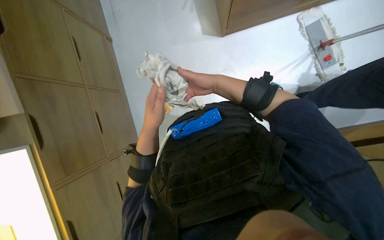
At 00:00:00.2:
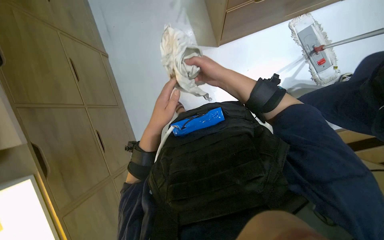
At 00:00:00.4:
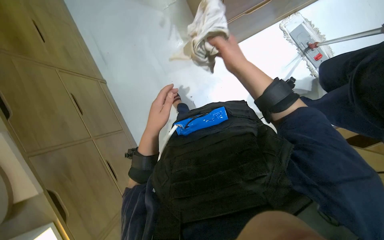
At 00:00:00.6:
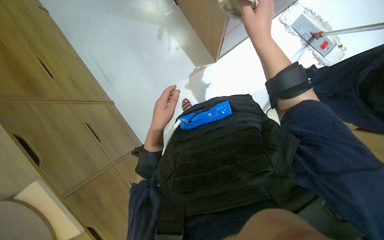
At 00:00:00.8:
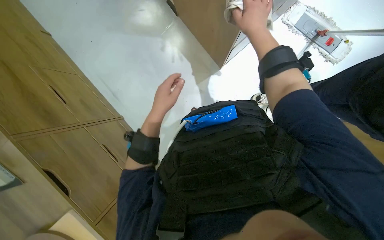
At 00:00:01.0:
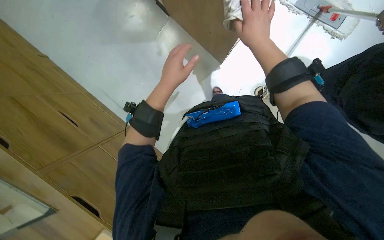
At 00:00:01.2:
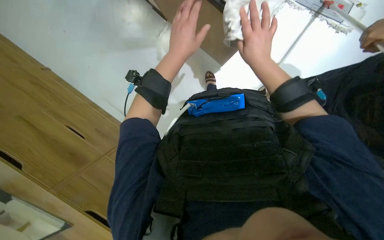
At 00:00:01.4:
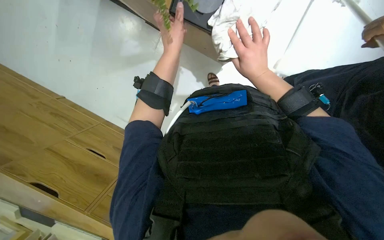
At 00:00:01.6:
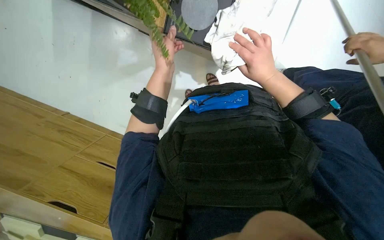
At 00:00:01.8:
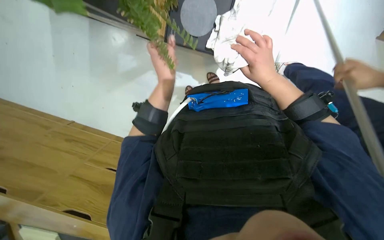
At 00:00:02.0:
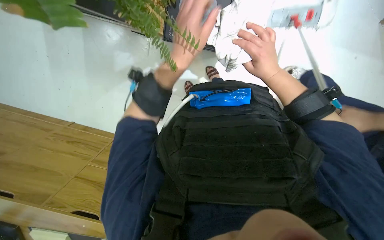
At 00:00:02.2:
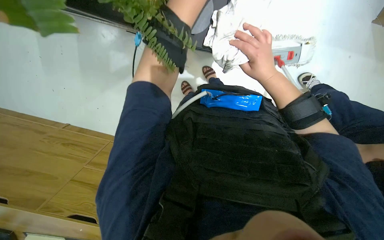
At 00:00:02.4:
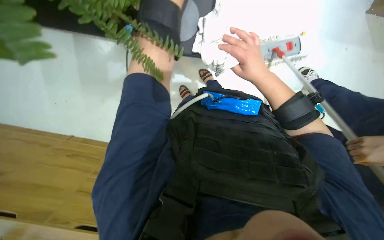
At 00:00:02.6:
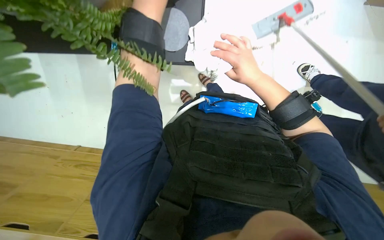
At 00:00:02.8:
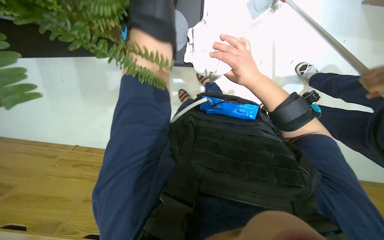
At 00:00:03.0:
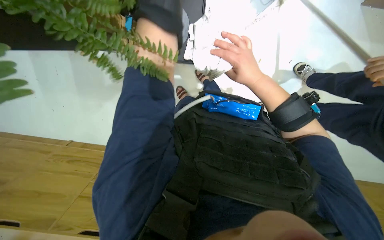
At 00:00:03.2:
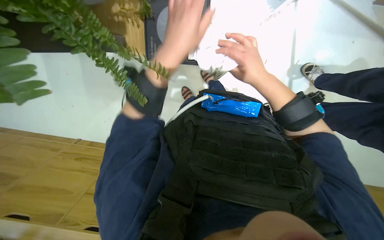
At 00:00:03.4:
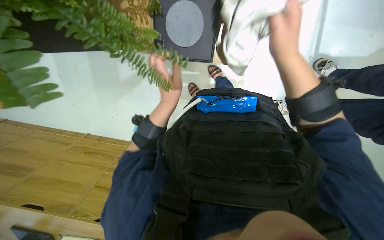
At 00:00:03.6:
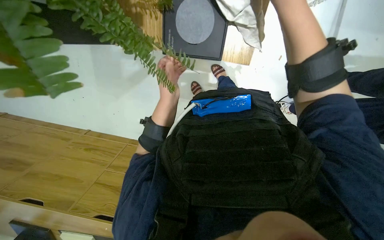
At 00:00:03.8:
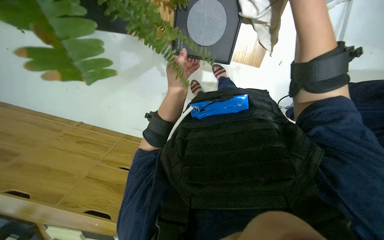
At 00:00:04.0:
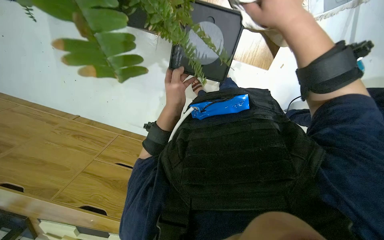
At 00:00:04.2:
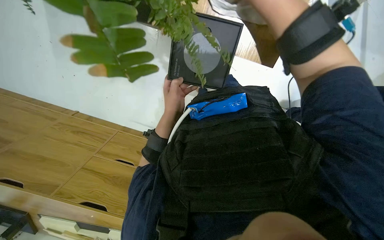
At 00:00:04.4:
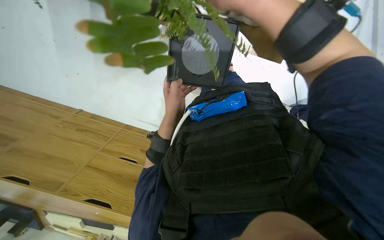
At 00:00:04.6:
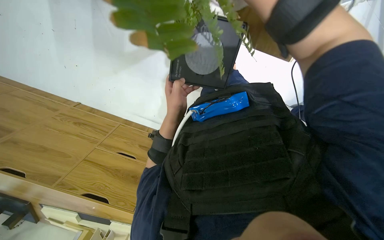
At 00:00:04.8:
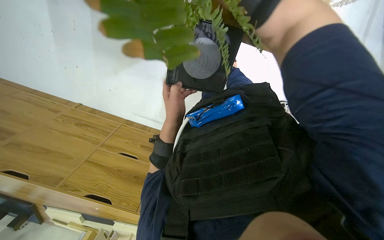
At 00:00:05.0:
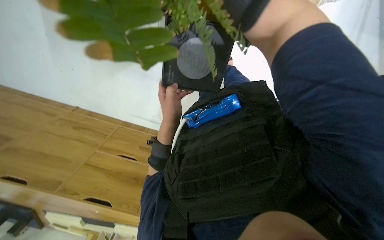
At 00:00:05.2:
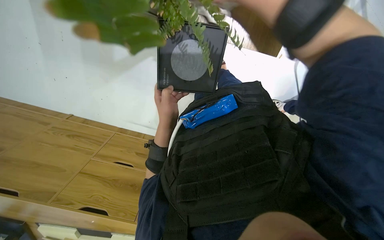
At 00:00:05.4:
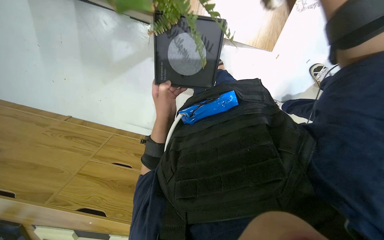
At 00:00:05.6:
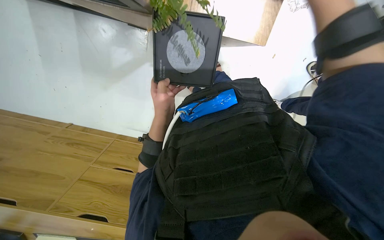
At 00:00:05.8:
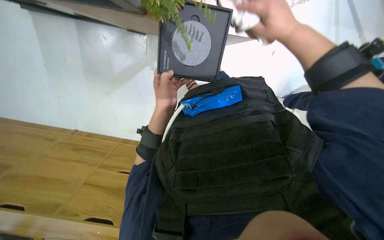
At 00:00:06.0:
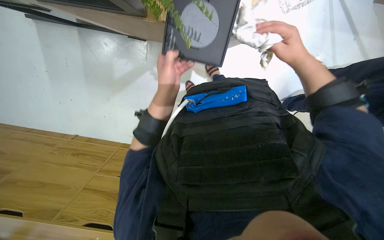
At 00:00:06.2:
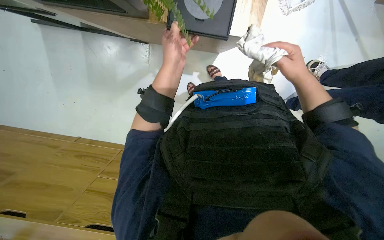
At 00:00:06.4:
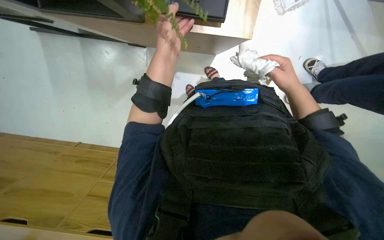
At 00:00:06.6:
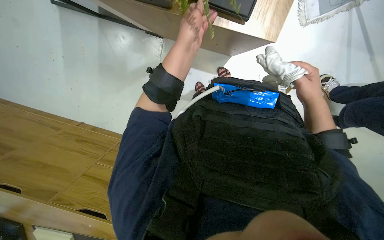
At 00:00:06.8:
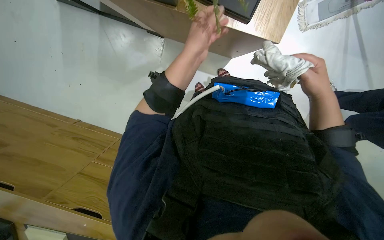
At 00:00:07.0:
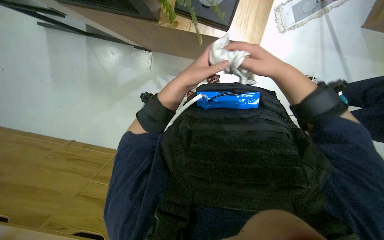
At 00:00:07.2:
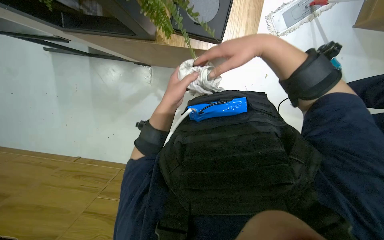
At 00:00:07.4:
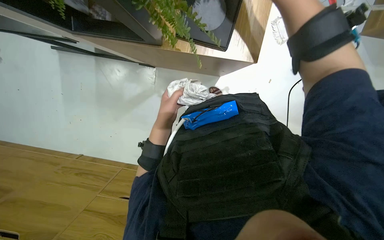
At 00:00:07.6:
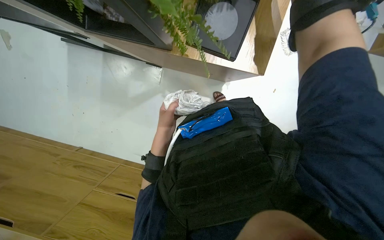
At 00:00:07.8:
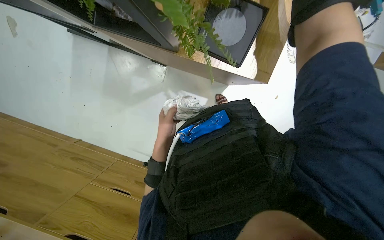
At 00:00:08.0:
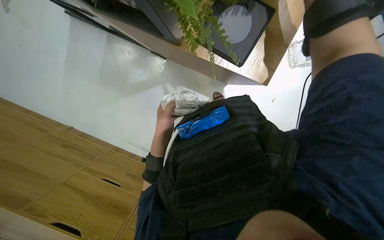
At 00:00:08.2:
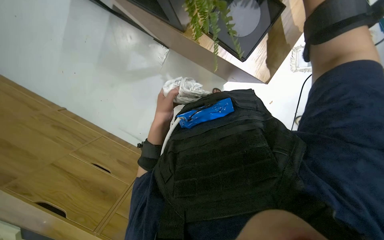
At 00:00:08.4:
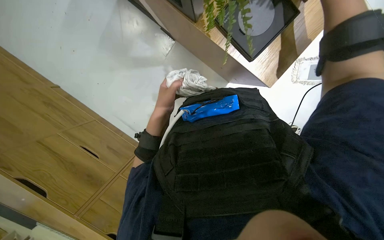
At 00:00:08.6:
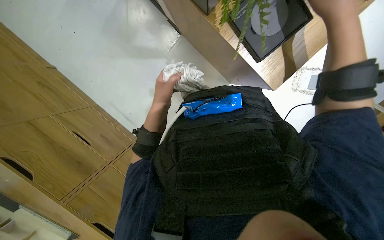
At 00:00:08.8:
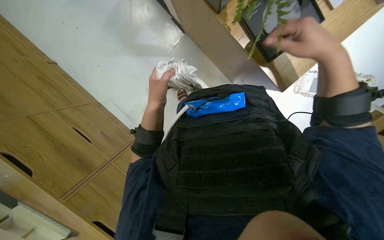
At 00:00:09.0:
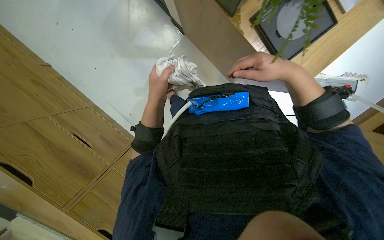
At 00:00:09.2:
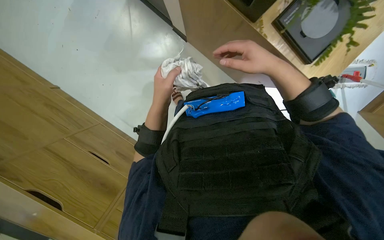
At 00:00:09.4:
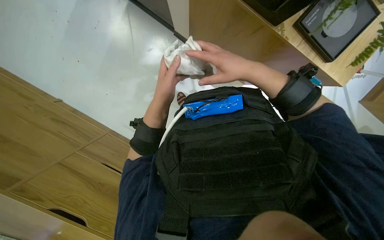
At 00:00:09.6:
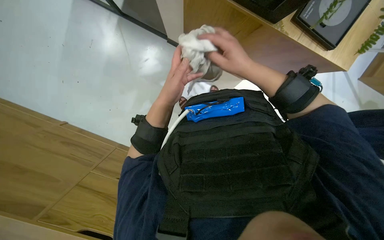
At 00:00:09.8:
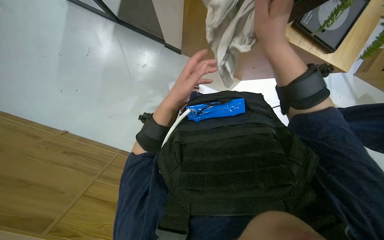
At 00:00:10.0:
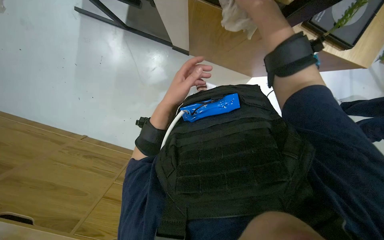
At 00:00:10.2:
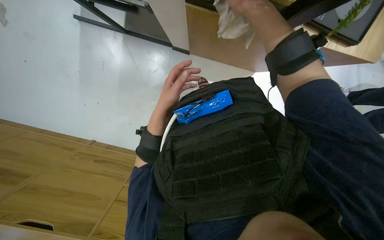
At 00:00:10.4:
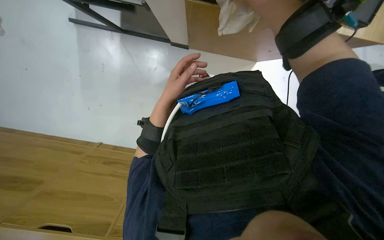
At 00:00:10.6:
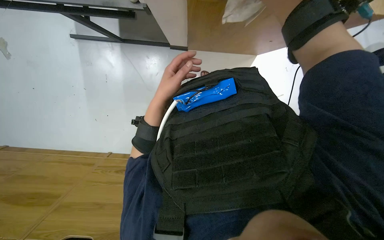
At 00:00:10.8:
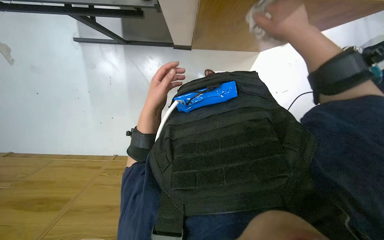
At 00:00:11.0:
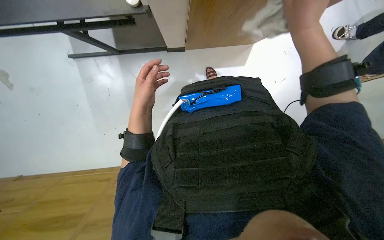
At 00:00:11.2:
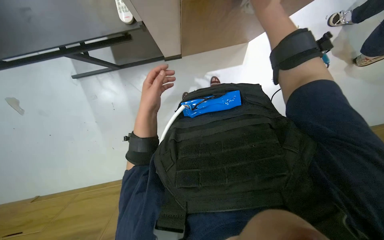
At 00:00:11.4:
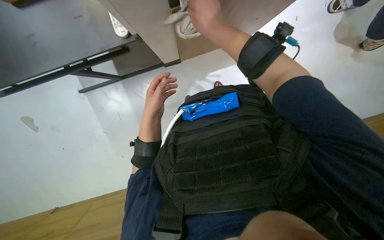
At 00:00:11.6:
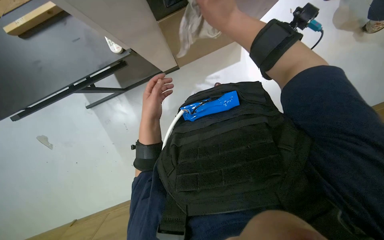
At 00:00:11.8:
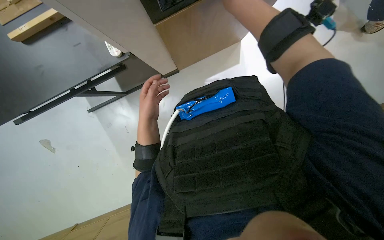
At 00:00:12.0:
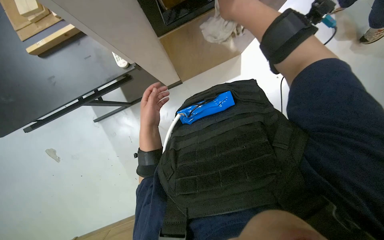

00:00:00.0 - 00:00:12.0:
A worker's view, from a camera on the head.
Job: organizing items.
The whole recording: Arranging potted plant display. The worker picks up and arranges a potted plant and its display stand.
00:00:00.0 - 00:00:01.6: The camera sweeps to the left, by about 15 degrees. The camera pitches upward, by approximately 20 degrees. The scene turns some 40 degrees counterclockwise in the picture.
00:00:04.4 - 00:00:06.0: The left hand heads up the picture, covering about 10 cm.
00:00:07.6 - 00:00:09.0: The scene turns roughly 30 degrees clockwise in the picture.
00:00:10.4 - 00:00:12.0: The left hand travels to the left by about 10 cm; the right hand travels to the left and back again, approximately 10 cm each way.

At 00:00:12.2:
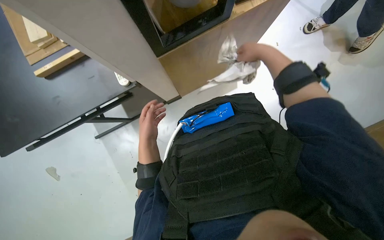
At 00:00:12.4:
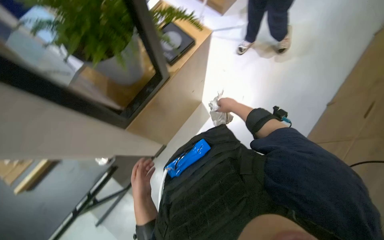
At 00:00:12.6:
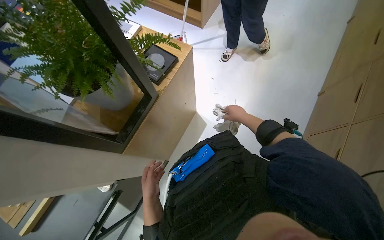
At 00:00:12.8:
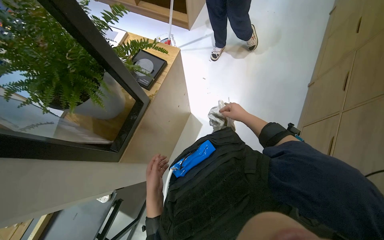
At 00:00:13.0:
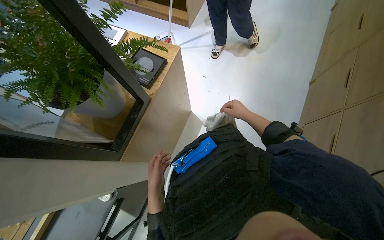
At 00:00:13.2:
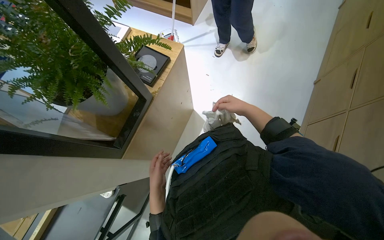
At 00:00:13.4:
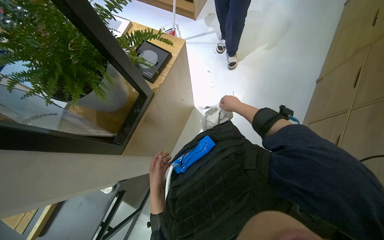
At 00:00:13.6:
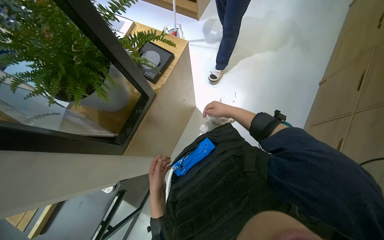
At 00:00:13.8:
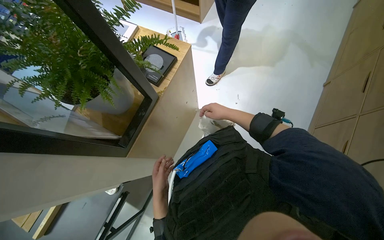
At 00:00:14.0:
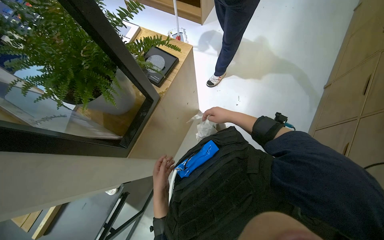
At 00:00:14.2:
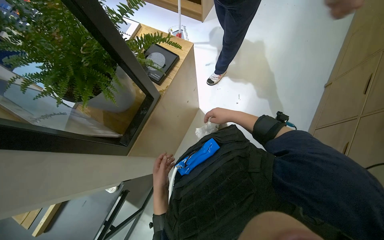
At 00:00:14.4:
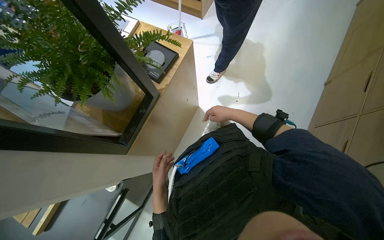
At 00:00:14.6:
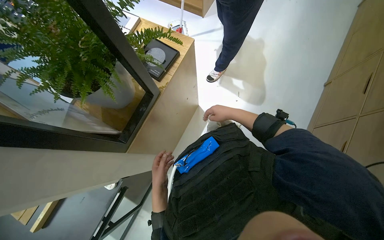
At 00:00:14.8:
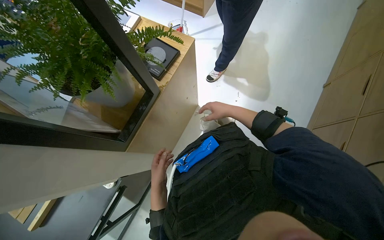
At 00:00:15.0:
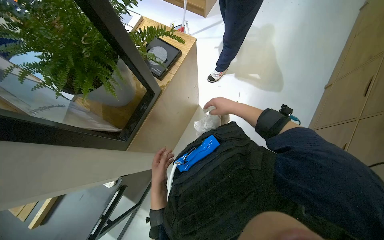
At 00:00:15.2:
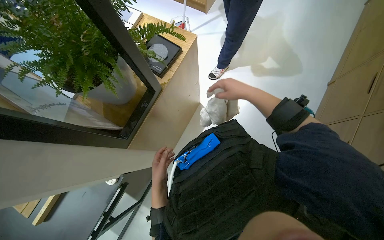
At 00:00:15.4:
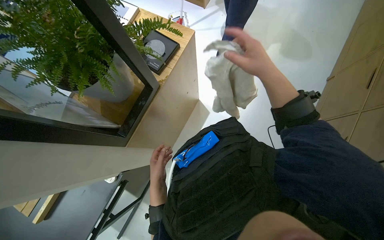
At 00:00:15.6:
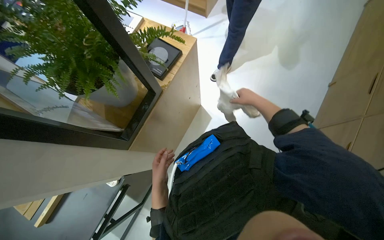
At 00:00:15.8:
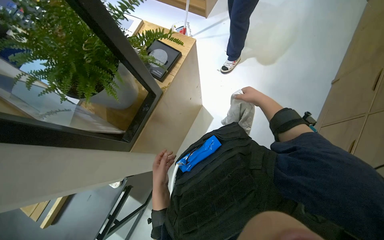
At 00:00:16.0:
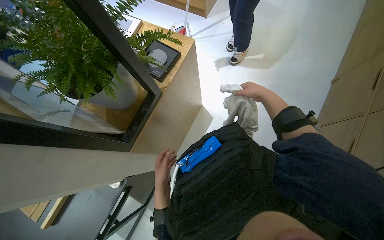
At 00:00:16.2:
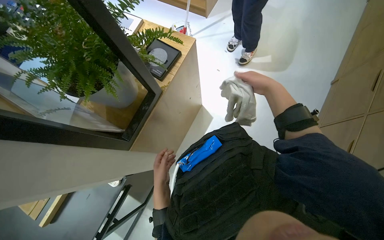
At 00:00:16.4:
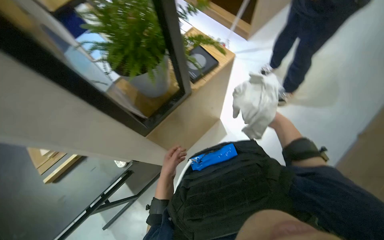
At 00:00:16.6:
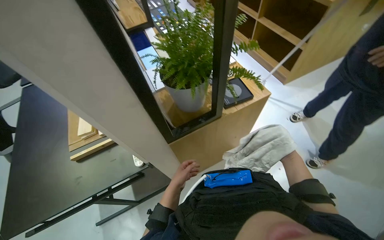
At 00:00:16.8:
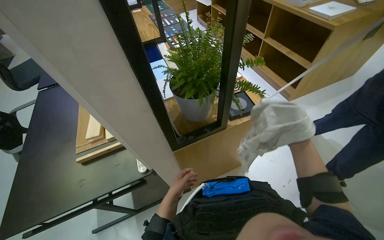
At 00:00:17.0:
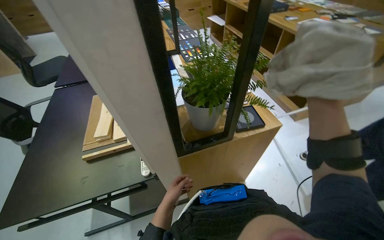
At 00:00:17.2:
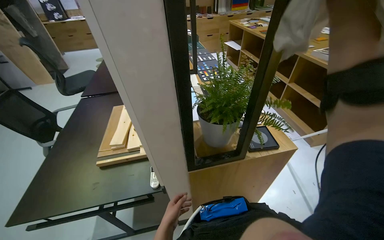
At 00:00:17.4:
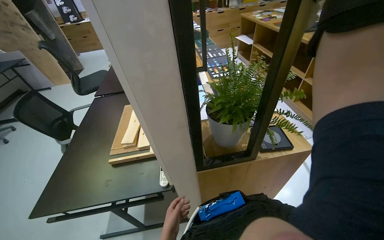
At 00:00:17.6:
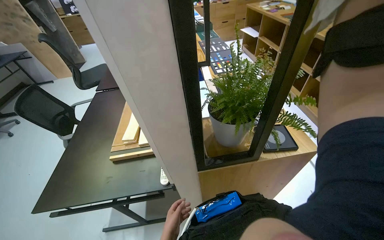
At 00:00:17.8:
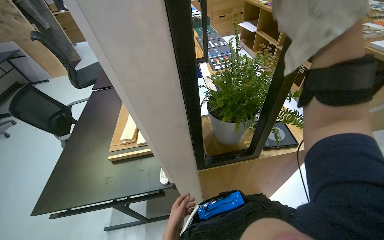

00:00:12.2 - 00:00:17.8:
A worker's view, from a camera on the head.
Job: organizing items.
The whole recording: Arranging potted plant display. The worker picks up and arranges a potted plant and its display stand.
00:00:13.6 - 00:00:15.0: The hands work in one place, with small movements.
00:00:16.4 - 00:00:17.8: The head turns to the left by some 35 degrees. The view tips upward by roughly 20 degrees.
